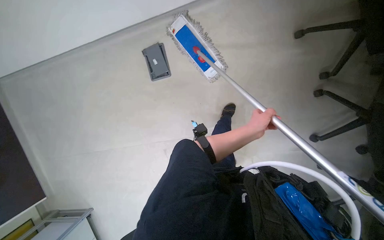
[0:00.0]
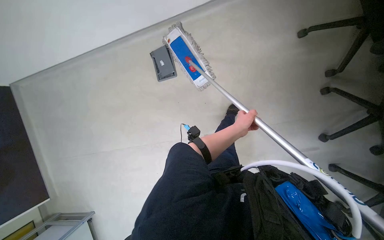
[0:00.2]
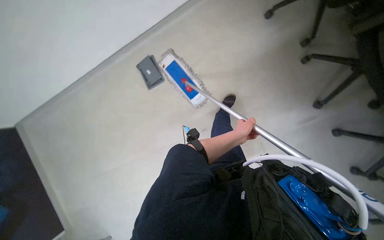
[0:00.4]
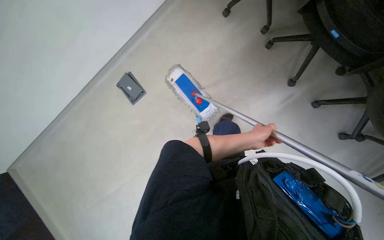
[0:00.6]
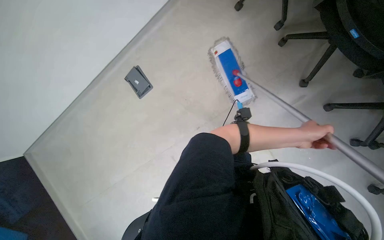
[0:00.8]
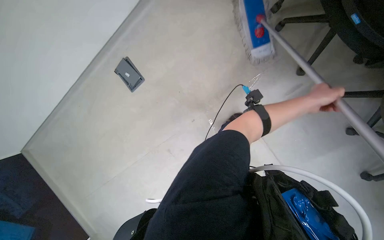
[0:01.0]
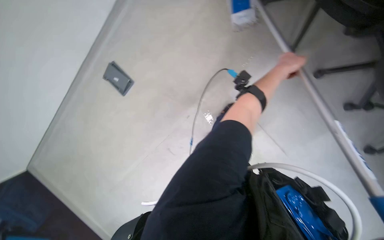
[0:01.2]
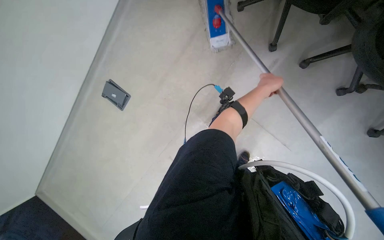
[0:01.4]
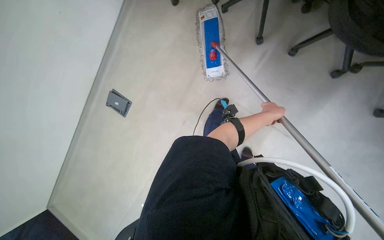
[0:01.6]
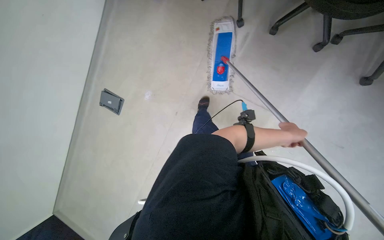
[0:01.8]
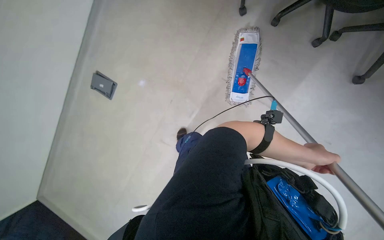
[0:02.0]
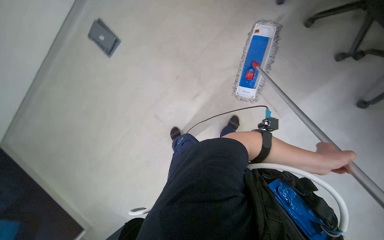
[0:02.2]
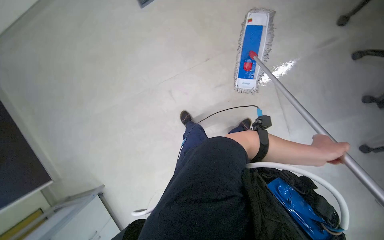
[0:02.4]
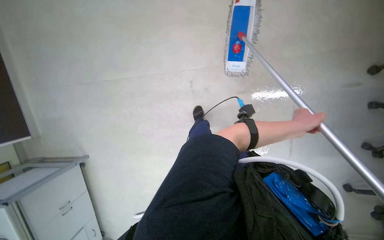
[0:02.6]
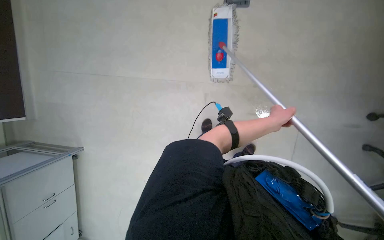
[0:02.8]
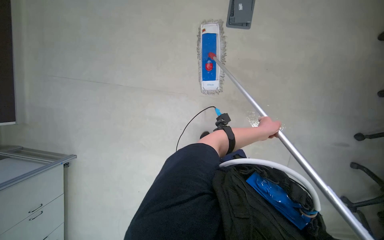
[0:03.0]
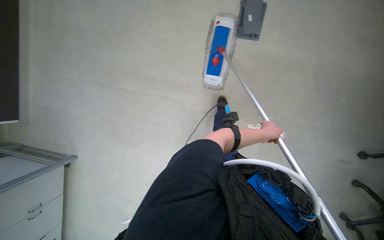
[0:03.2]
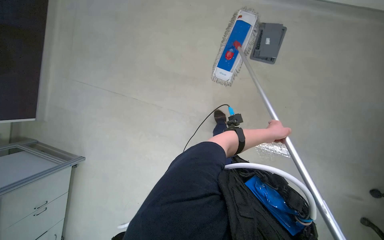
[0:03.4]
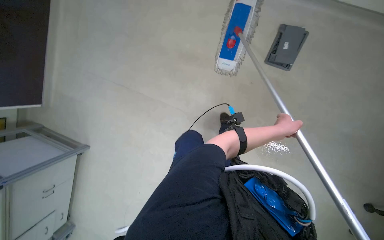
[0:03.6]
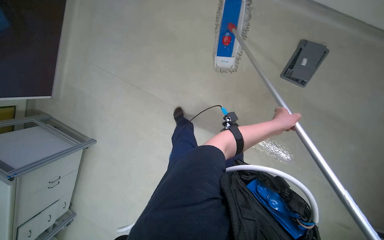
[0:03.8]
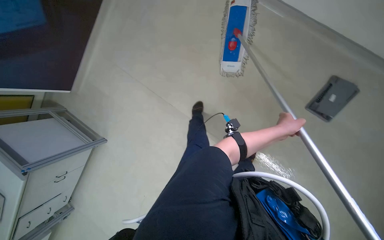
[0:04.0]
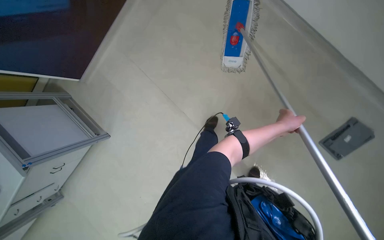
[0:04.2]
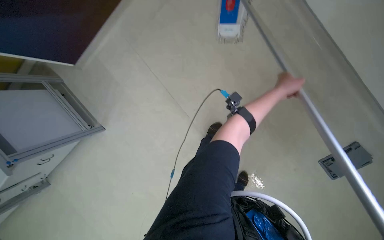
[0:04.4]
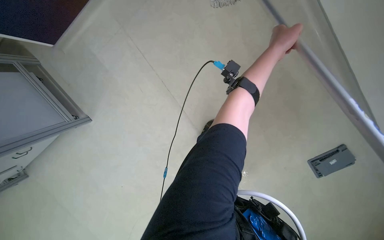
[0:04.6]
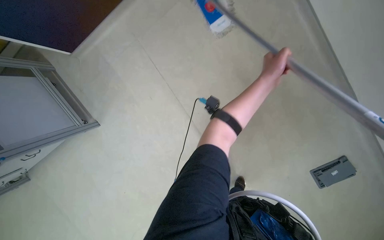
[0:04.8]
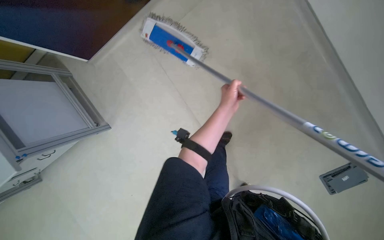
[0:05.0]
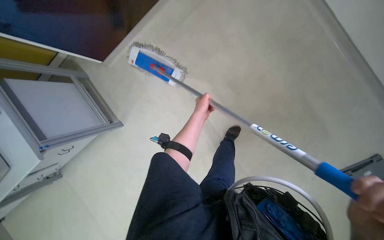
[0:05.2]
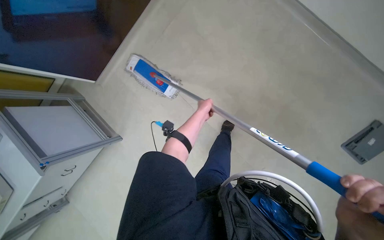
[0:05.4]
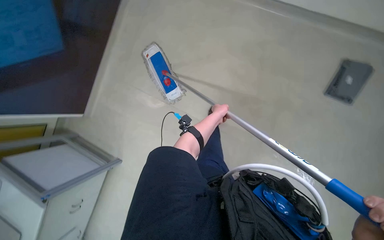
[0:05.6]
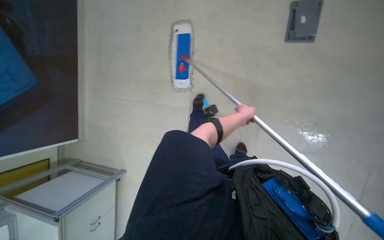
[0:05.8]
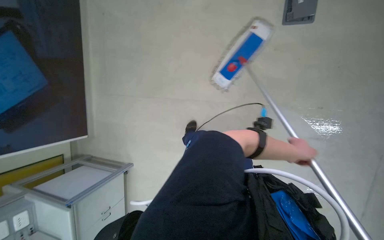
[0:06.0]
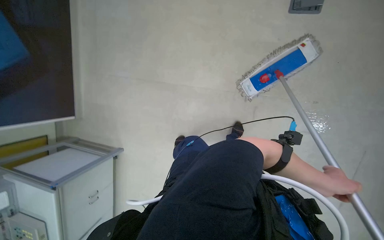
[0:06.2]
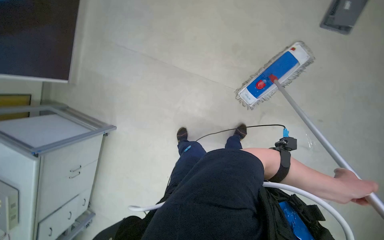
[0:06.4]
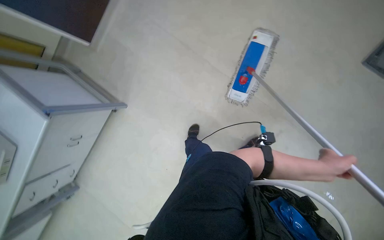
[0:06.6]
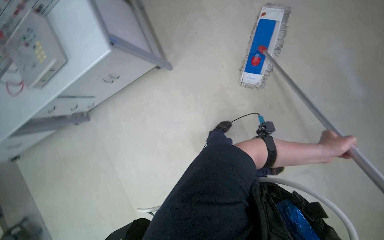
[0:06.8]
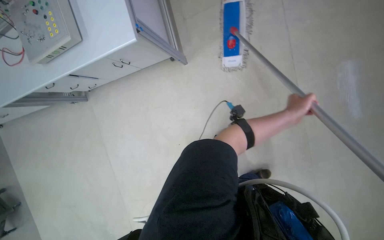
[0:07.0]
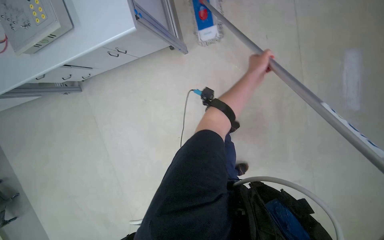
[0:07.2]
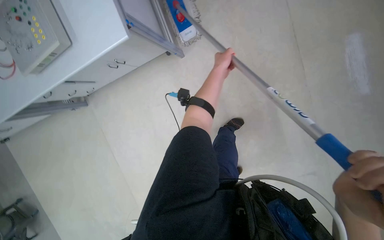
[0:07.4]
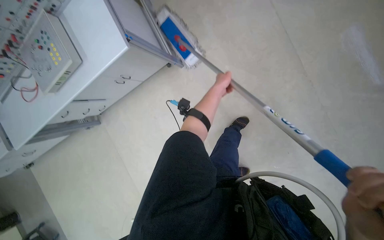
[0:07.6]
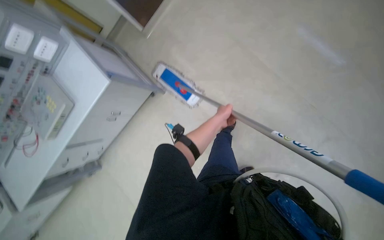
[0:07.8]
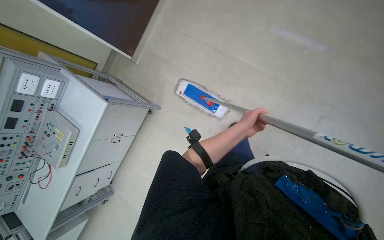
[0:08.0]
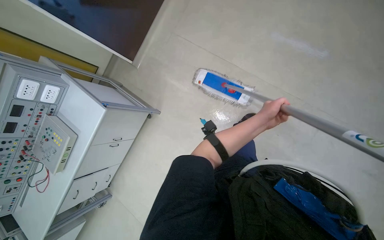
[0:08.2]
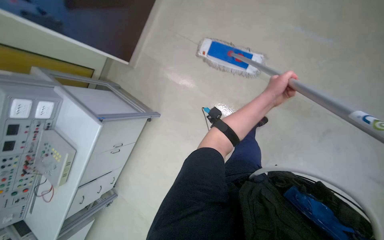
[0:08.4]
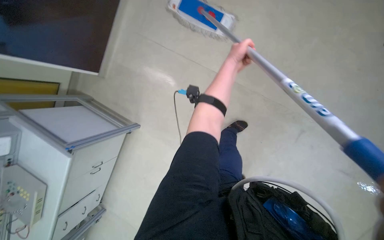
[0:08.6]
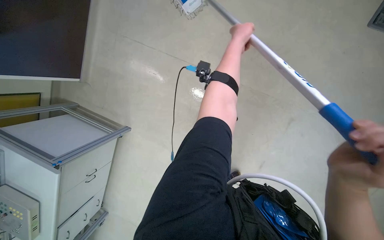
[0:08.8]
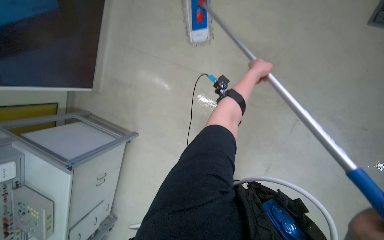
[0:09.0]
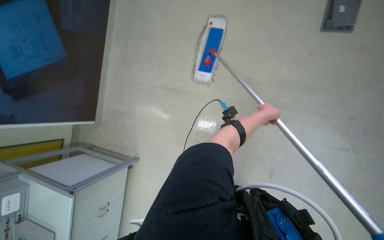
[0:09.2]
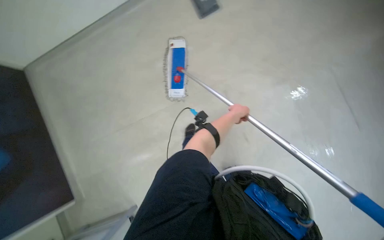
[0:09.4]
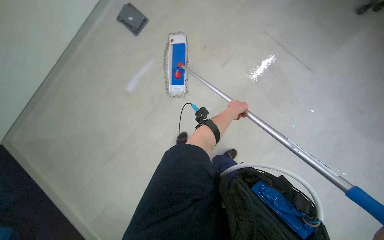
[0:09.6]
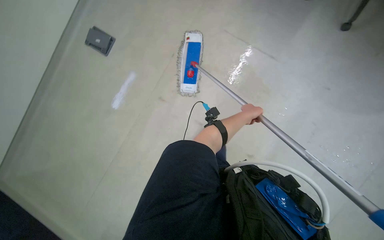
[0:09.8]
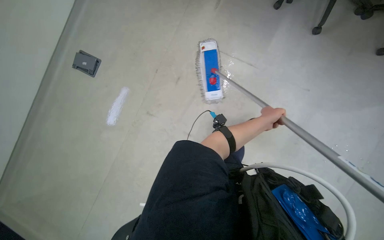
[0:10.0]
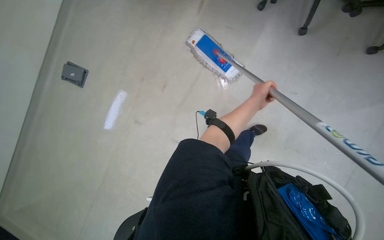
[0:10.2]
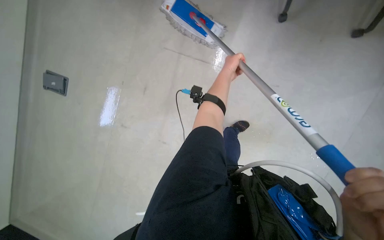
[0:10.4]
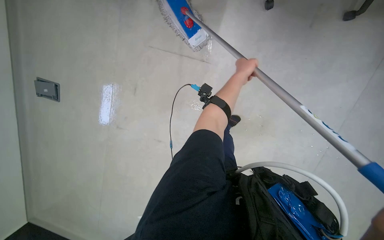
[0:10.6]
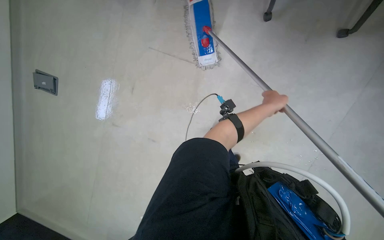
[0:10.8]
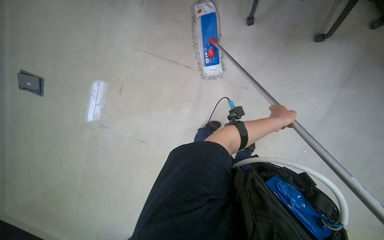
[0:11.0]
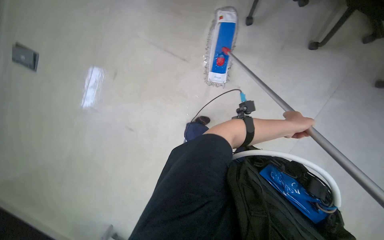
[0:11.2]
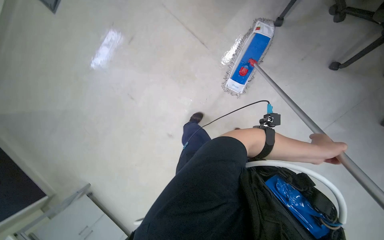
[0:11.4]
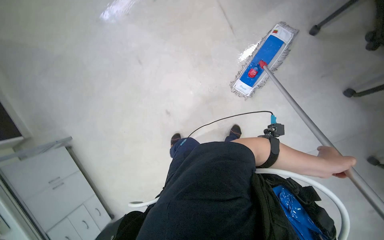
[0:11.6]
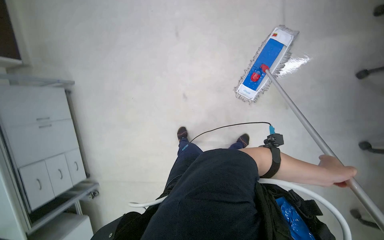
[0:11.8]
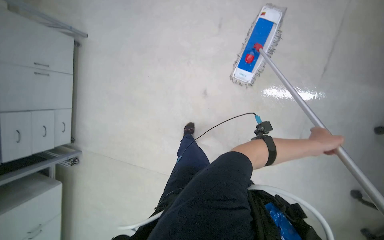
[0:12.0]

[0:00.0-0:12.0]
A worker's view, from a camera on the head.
Job: mopping floor.
The whole recording: Mopping the floor. The worker mops the floor using a flat mop and a cleaning cart.
1.6 to 3.0 s: The wearer looks some 15 degrees further downward. The left hand is displaced down the picture by approximately 10 cm.
3.0 to 4.4 s: The camera travels some 50 cm.
4.4 to 6.0 s: The left hand heads down the picture, covering approximately 25 cm, and goes to the left and returns, approximately 40 cm each way.
7.6 to 9.0 s: The wearer moves roughly 50 cm. The scene turns roughly 35 degrees counterclockwise in the picture.
9.0 to 10.4 s: The left hand reaches about 15 cm down the picture, then returns.
10.4 to 12.0 s: The scene rotates clockwise by roughly 50 degrees.

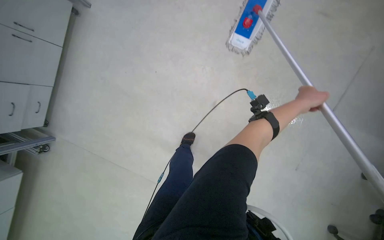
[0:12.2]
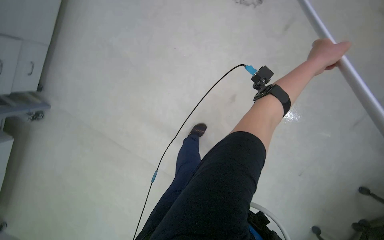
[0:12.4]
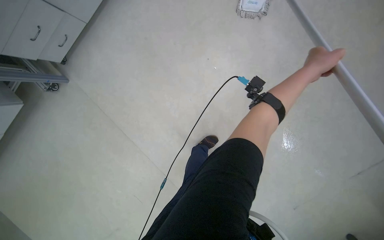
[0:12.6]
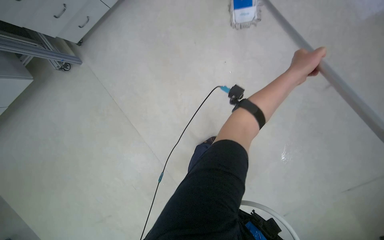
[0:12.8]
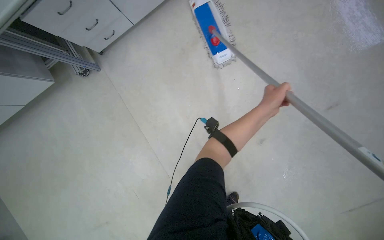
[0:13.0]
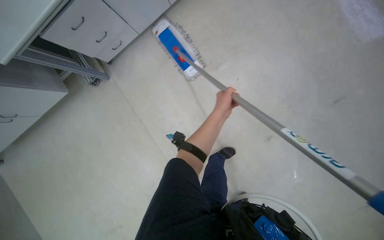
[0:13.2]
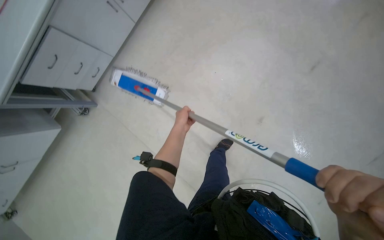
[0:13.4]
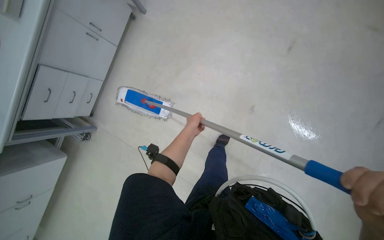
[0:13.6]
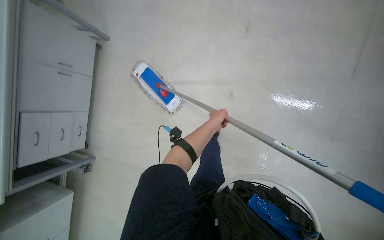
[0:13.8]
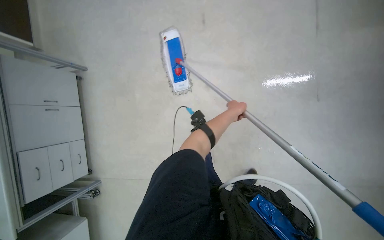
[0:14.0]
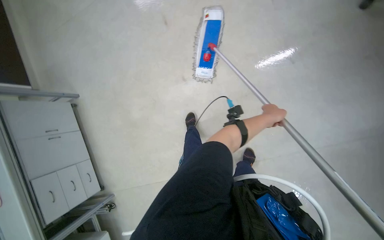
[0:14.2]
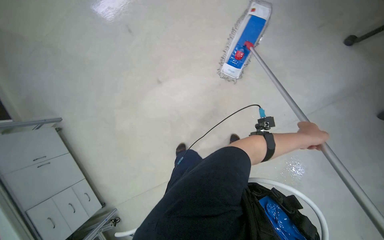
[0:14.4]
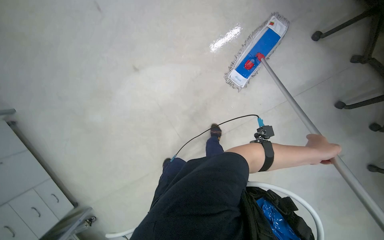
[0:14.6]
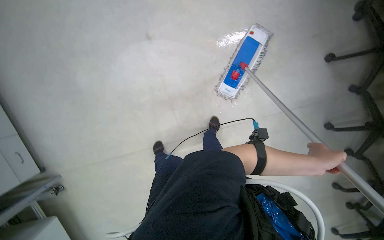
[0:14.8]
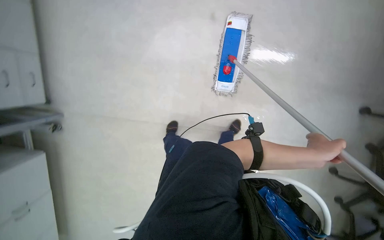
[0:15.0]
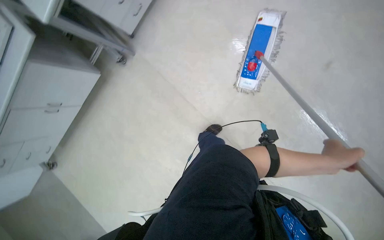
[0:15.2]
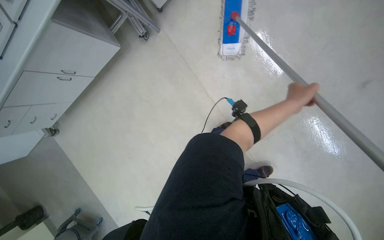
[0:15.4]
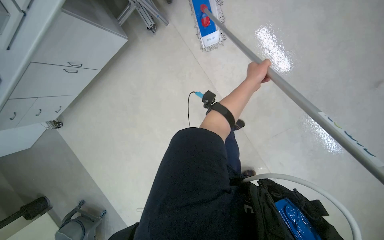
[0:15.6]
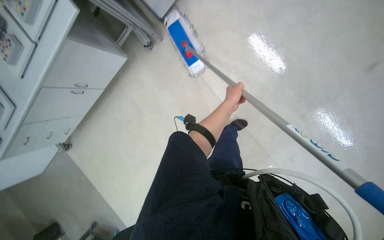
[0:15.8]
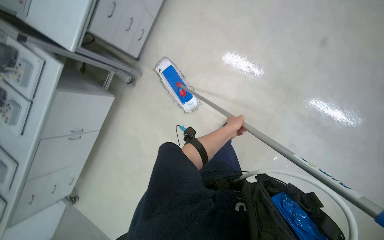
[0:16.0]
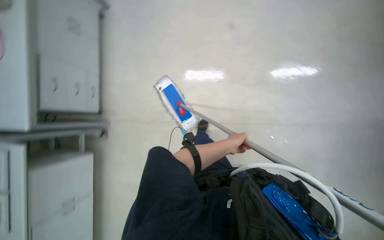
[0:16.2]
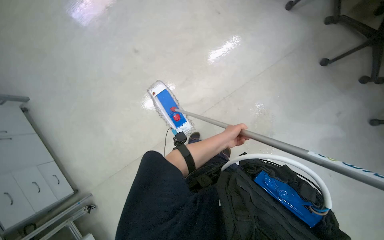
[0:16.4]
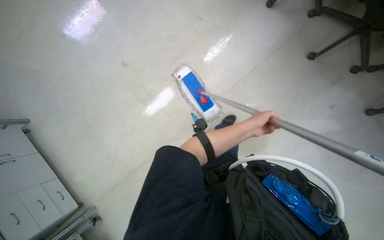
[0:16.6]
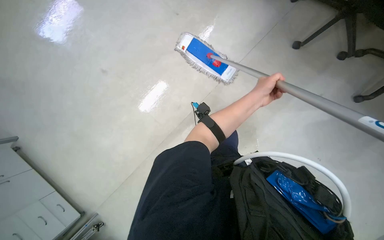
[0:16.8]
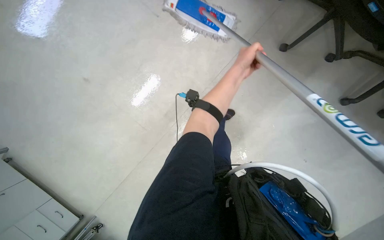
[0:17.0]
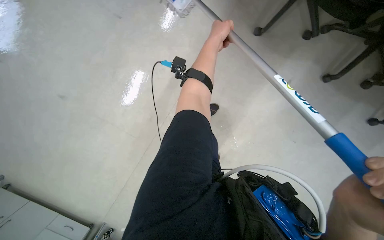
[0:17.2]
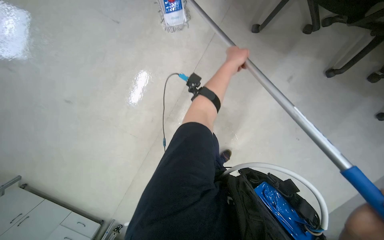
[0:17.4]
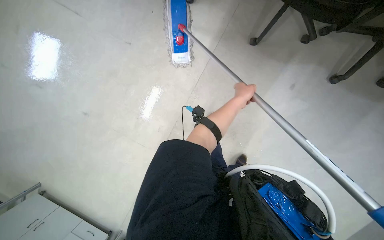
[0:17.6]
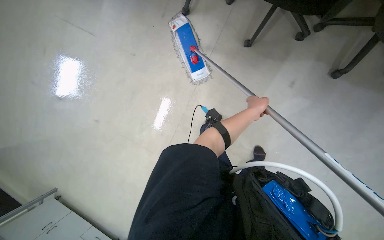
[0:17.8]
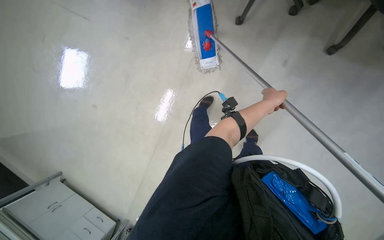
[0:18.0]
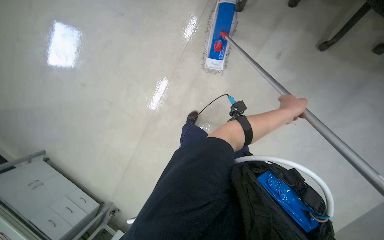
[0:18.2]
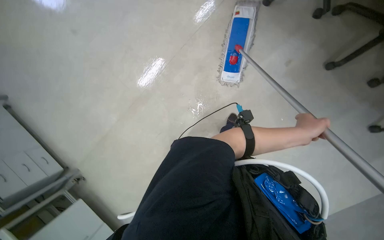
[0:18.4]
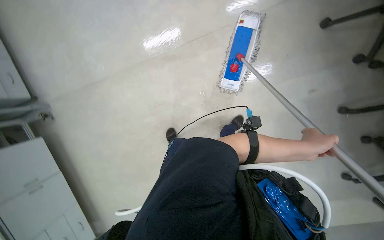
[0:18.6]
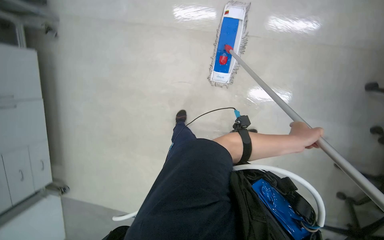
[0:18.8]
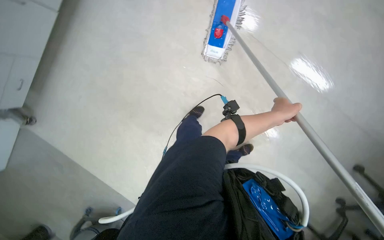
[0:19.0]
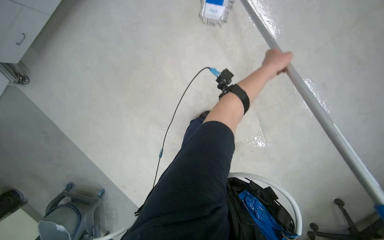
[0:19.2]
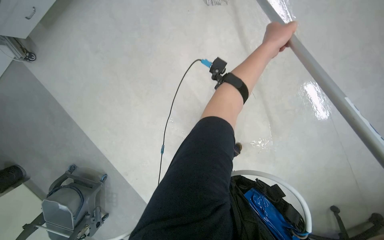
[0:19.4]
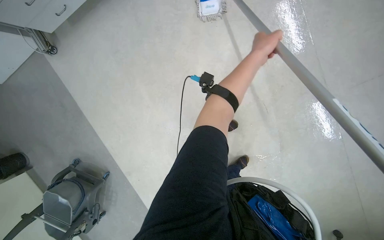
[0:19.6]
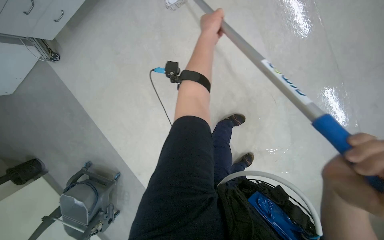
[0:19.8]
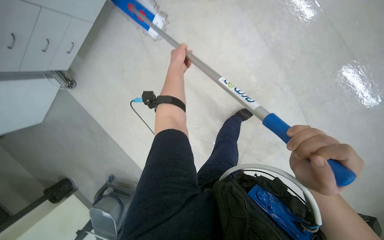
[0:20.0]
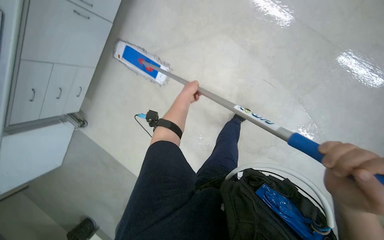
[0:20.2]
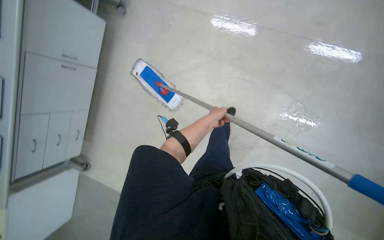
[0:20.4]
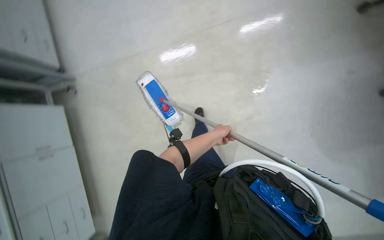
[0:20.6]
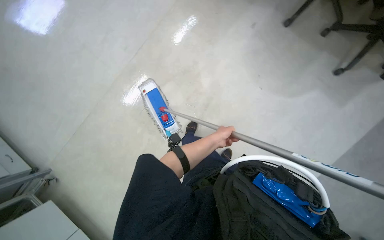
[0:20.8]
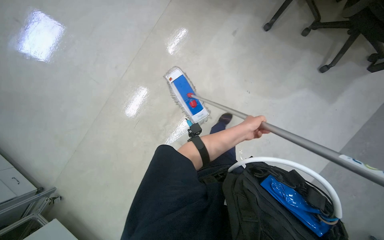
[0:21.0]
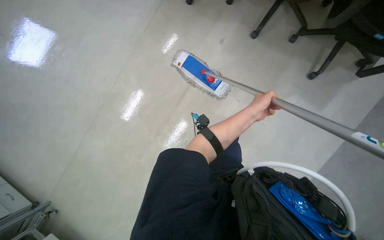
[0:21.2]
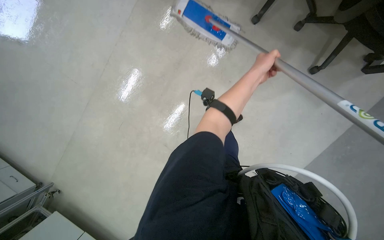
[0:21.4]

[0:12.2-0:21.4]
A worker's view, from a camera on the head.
Job: mopping floor.
The whole recording: Mopping the floor. The worker mops the floor using a flat mop and a cleaning cart.
12.2 to 13.8 s: The head travels about 40 cm. The view swings about 20 degrees to the left. The scene rotates counterclockwise by some 45 degrees.
16.8 to 18.4 s: The left hand goes approximately 35 cm to the right and nearer to the camera.
18.4 to 19.8 s: The left hand heads to the left and up the picture, covering approximately 20 cm.
